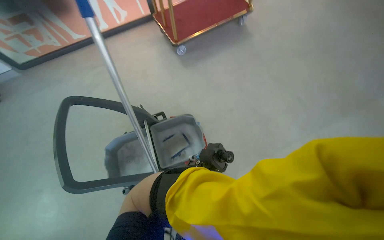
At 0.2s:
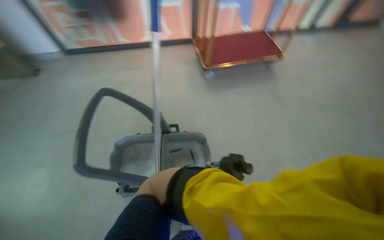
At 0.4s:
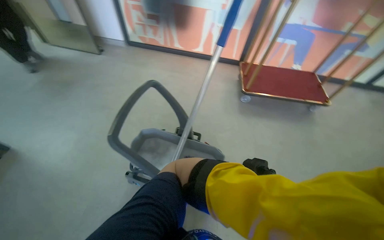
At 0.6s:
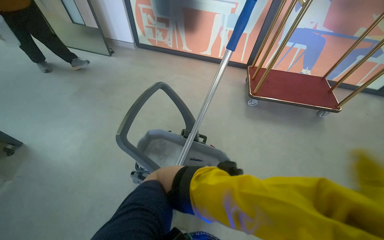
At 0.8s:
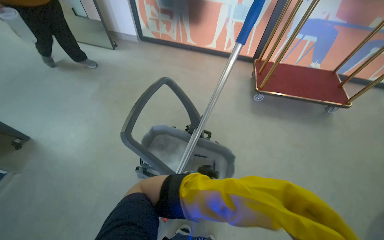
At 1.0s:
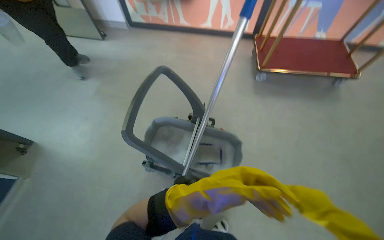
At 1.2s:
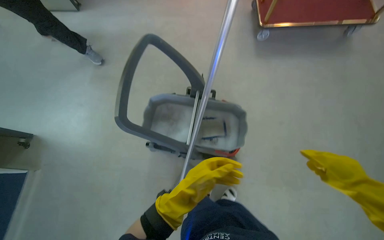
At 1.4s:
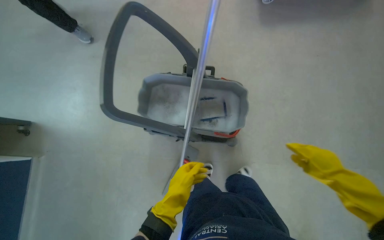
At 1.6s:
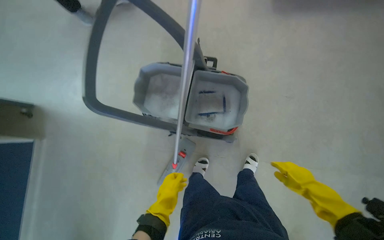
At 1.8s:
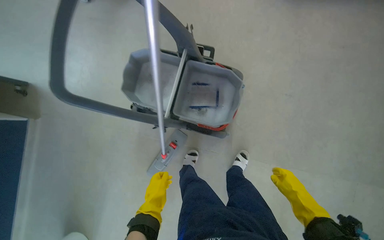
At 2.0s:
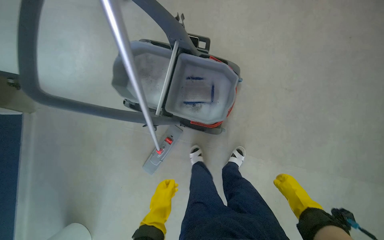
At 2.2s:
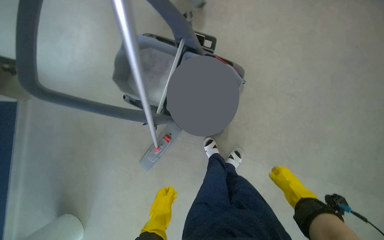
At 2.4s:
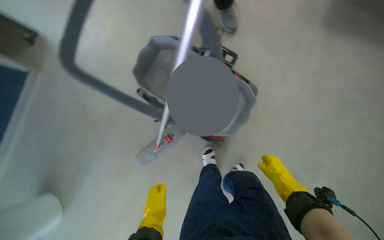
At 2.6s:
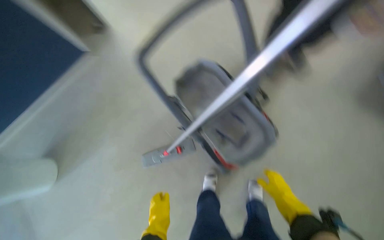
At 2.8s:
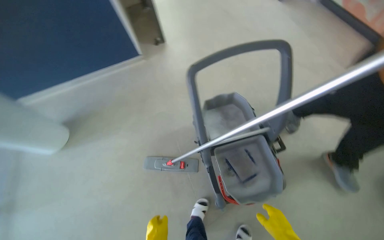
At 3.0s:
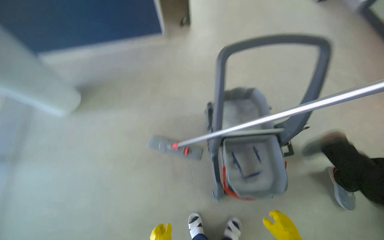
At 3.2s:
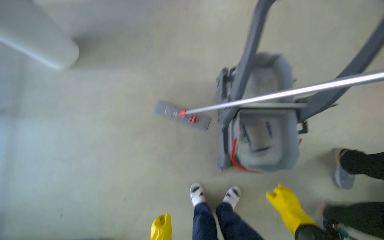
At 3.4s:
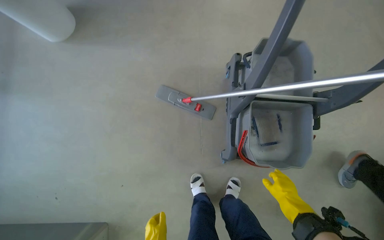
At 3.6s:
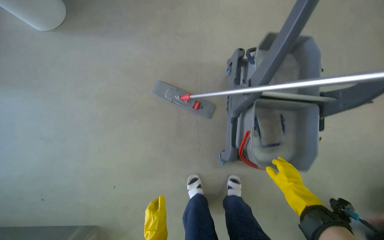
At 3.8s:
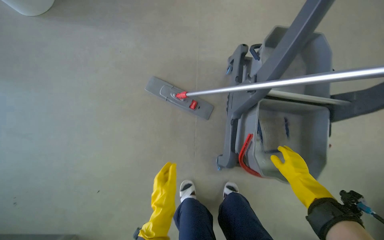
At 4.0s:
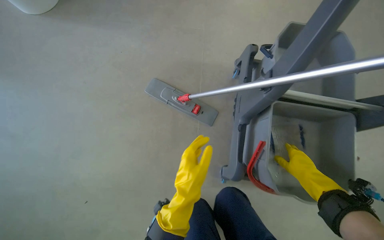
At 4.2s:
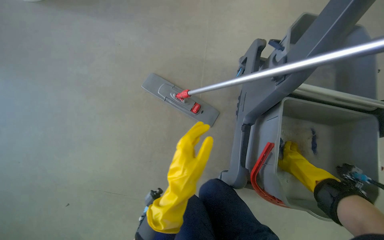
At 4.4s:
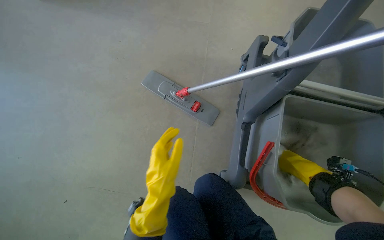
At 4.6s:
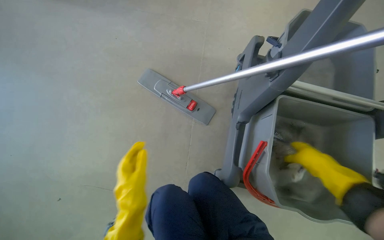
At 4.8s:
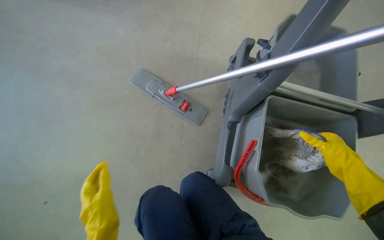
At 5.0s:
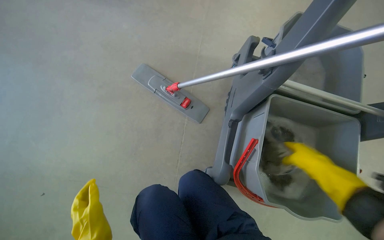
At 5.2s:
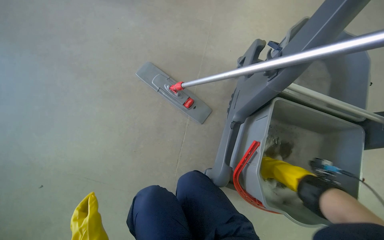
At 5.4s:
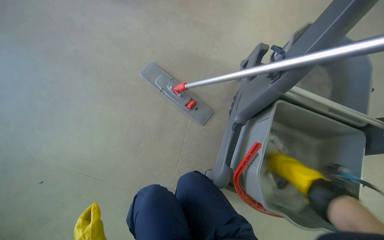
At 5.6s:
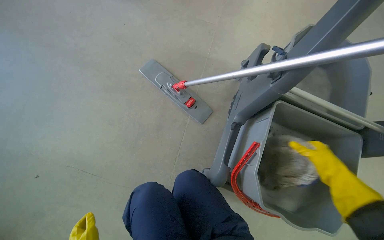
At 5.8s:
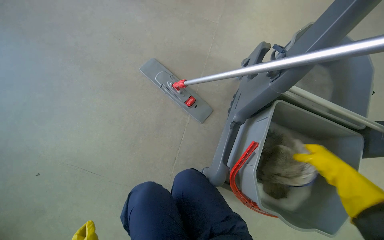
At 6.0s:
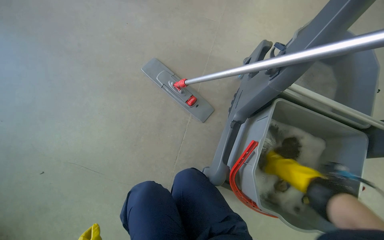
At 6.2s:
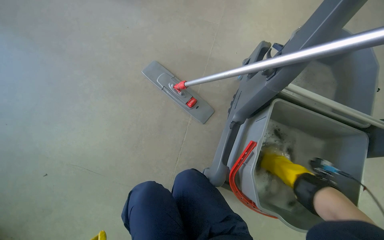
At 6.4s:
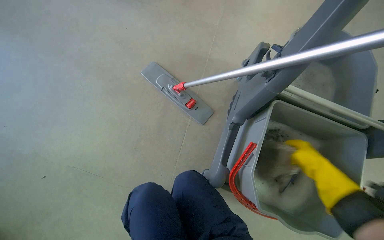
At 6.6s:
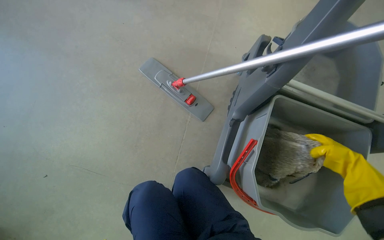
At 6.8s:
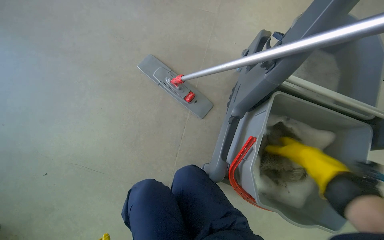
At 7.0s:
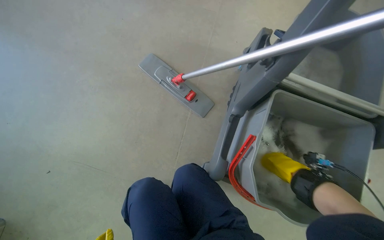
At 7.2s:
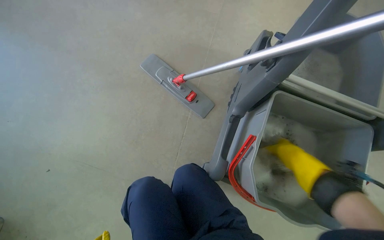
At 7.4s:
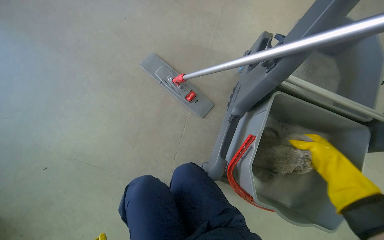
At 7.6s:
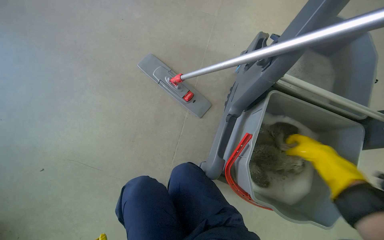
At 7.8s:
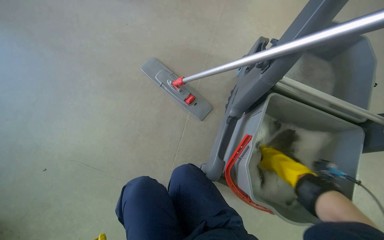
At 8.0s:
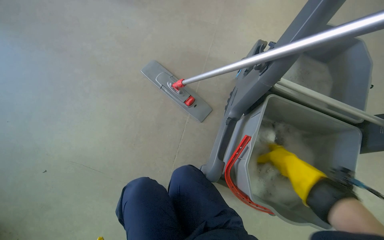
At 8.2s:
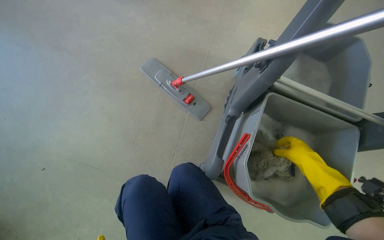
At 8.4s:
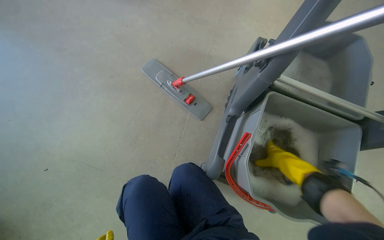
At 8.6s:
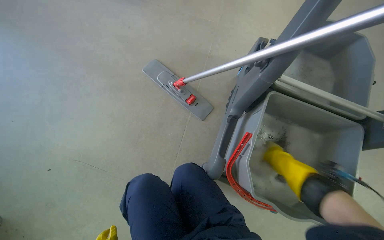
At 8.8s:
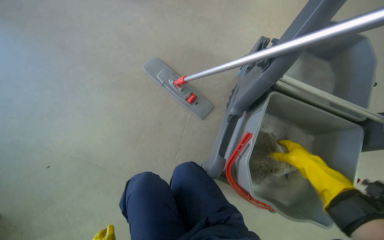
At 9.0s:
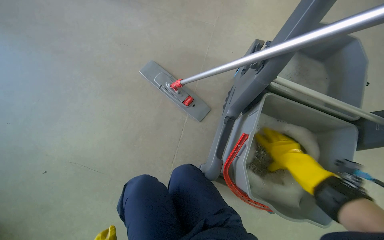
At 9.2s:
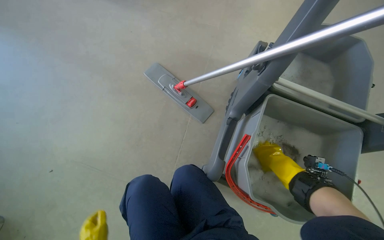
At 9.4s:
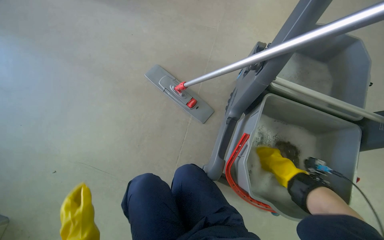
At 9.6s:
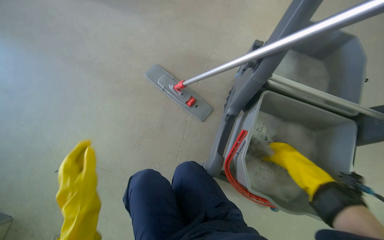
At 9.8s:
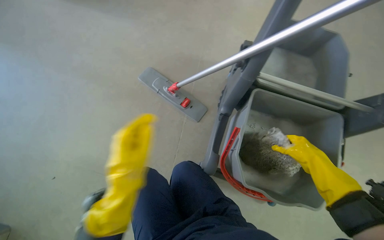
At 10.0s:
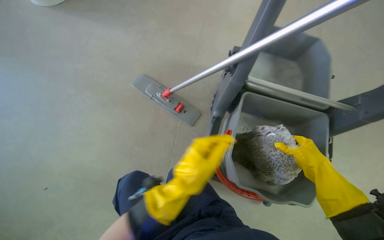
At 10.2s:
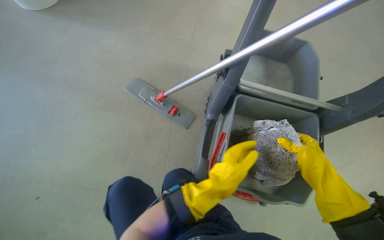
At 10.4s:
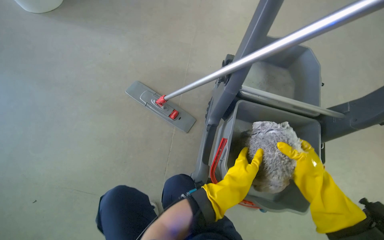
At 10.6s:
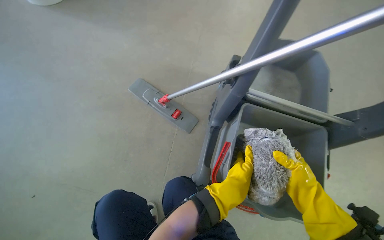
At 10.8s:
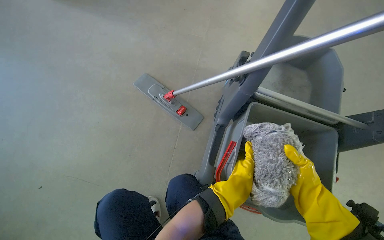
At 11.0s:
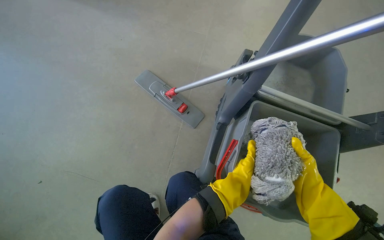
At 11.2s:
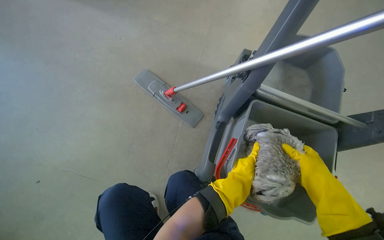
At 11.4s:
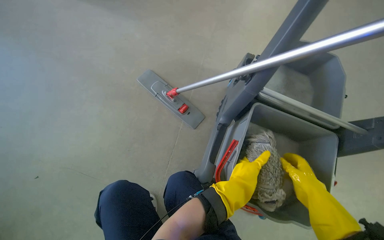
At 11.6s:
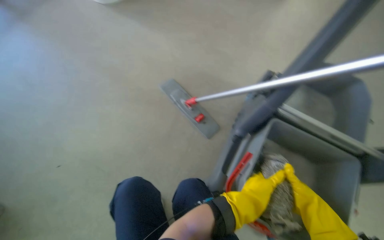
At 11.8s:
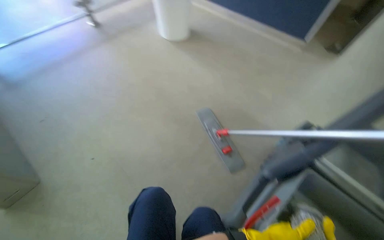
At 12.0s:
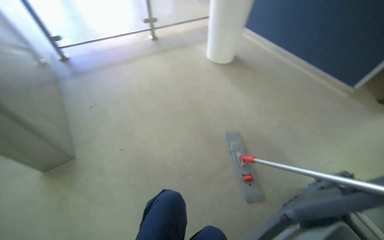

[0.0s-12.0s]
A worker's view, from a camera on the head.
Job: preparing cleaning supplies.
The whole recording: Preparing mop for cleaning. The worker detaches, wrings, and attaches the mop head to prepare it for cleaning.
0.0s to 1.6s: The head rotates some 30 degrees to the left. The wearer looks roughly 15 degrees further downward.
1.6s to 3.0s: The scene rotates clockwise by roughly 70 degrees.
3.0s to 4.4s: The camera is carried roughly 50 cm.
4.4s to 6.0s: The right hand swings left and right, roughly 15 cm each way, with 2 reversals.
6.0s to 7.6s: The right hand goes left and right, some 15 cm each way, reversing 2 times.
7.6s to 9.0s: The right hand travels to the left by some 10 cm.
9.0s to 10.4s: The right hand travels nearer to the camera and down the picture by roughly 15 cm.
10.4s to 12.0s: The wearer looks roughly 45 degrees further to the left. The camera pitches upward, by approximately 20 degrees.

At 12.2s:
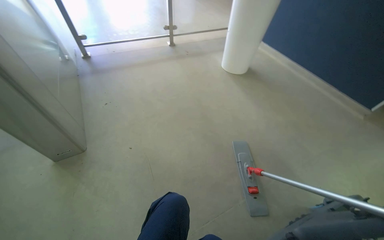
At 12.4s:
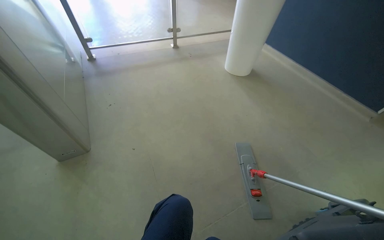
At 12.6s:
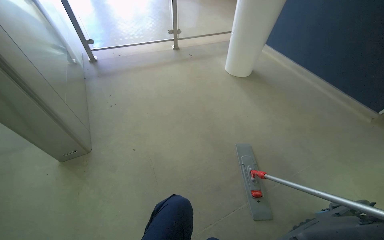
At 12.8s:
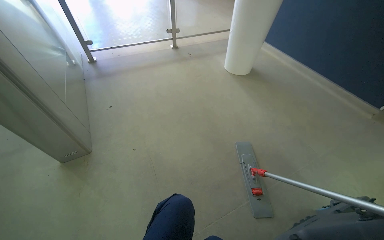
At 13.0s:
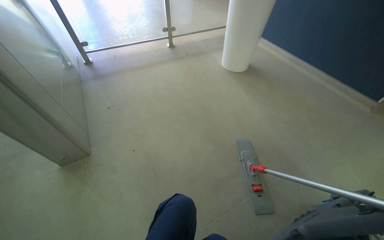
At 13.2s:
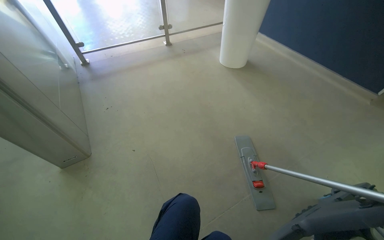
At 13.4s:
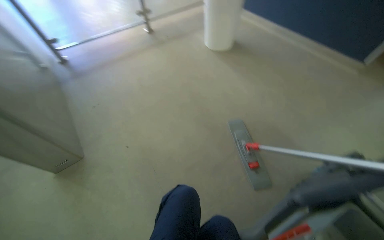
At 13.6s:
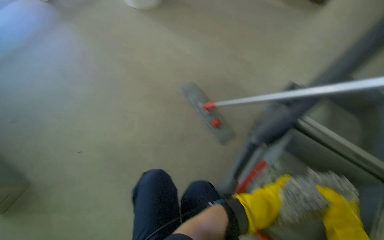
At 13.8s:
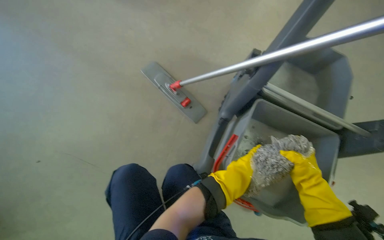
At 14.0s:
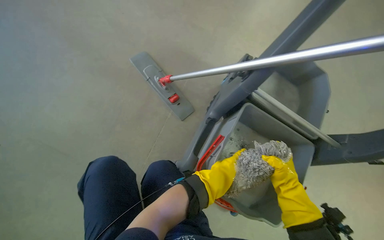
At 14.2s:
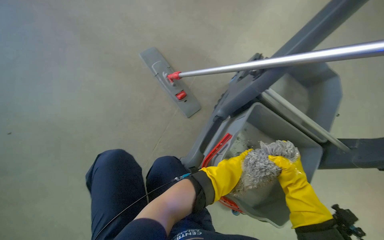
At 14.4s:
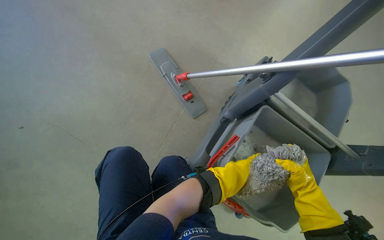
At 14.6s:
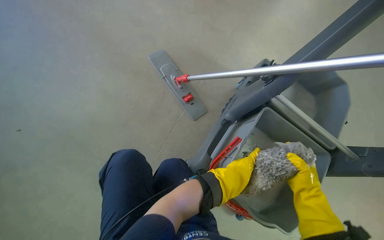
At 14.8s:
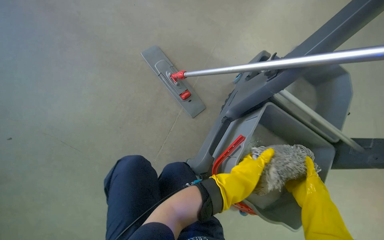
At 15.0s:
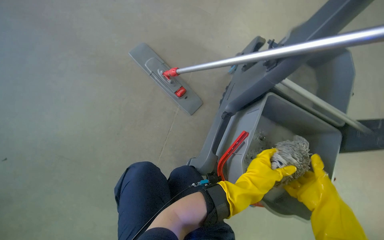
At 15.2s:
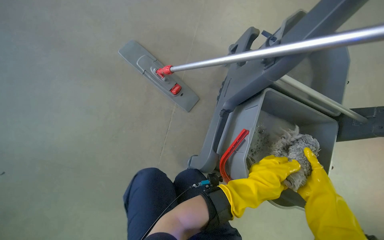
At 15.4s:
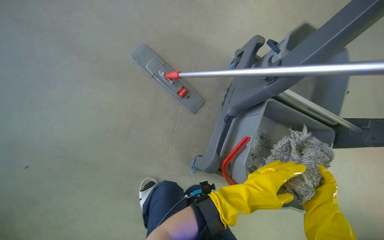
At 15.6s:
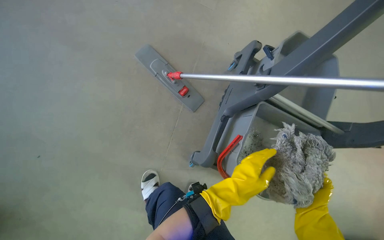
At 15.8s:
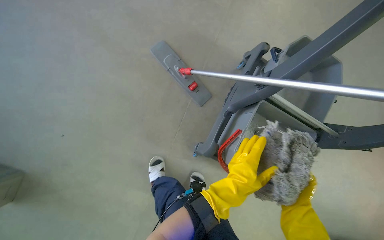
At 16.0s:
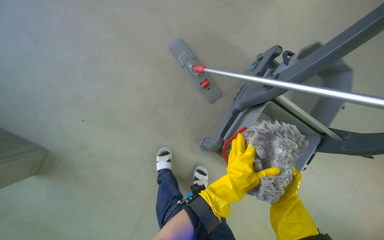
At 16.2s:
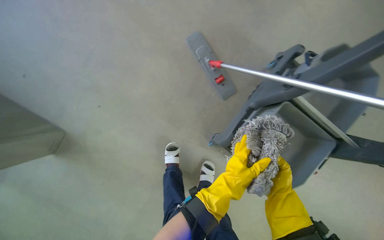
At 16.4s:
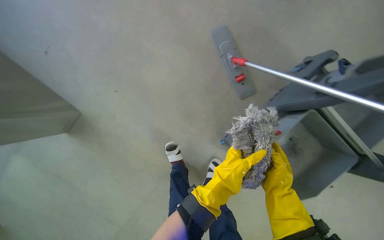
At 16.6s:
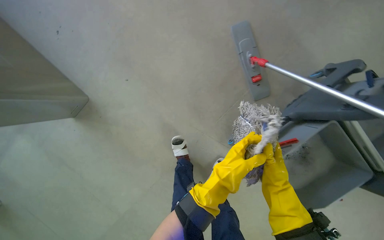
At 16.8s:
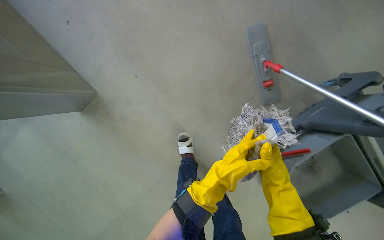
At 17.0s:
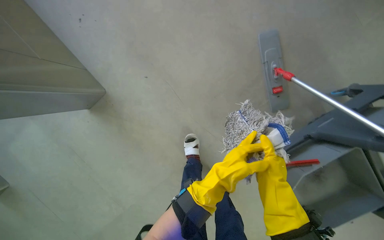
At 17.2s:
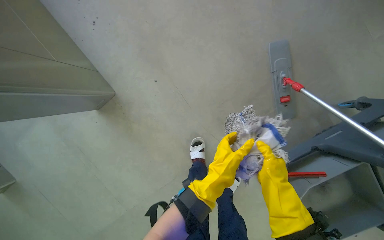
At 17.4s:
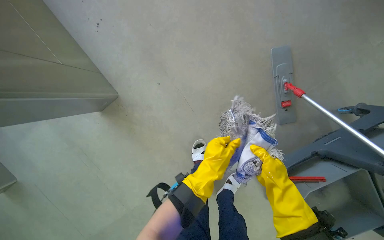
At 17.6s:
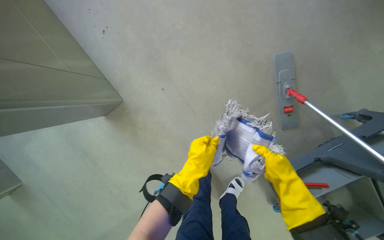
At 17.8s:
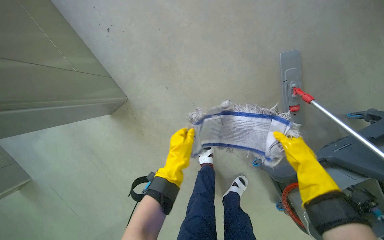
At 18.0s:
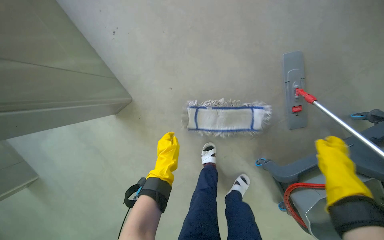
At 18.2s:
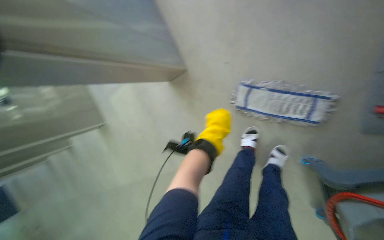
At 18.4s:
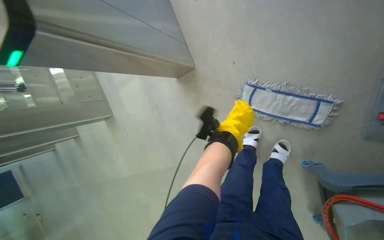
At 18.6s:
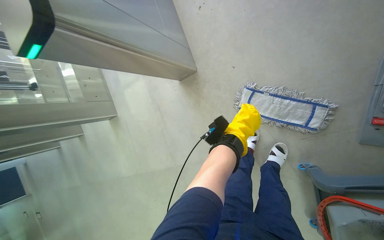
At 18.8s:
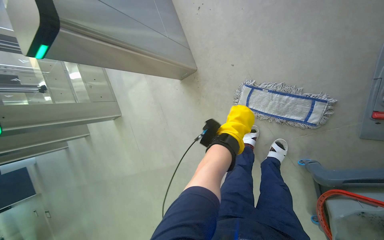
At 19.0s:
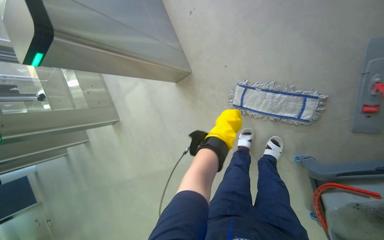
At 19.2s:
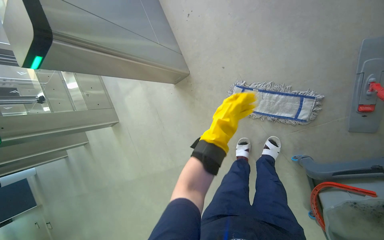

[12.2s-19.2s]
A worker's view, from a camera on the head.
Job: preparing cleaning supplies.
The whole recording: Preparing mop for cleaning. The worker detaches, wrings, and attaches the mop head to prepare it for cleaning.
12.2s to 13.6s: The head rotates some 30 degrees to the right. The wearer looks approximately 15 degrees further downward.
13.6s to 15.0s: The wearer looks approximately 20 degrees further to the right. The camera pitches downward, by about 15 degrees.
15.0s to 16.4s: The wearer's head swings roughly 20 degrees to the left. The camera pitches downward, by about 15 degrees. The hands both shift to the left by roughly 20 cm.
16.4s to 17.8s: The right hand travels up the picture by approximately 30 cm. Meanwhile the left hand travels to the left by roughly 35 cm.
17.8s to 19.2s: The wearer's head swings some 25 degrees to the left.
